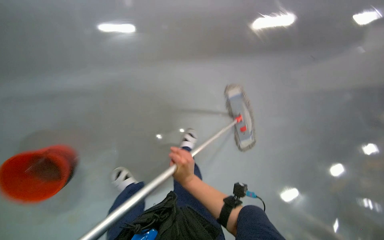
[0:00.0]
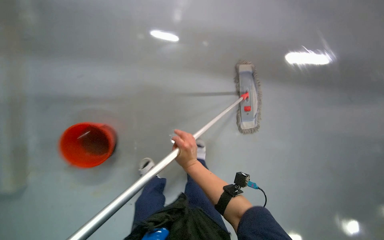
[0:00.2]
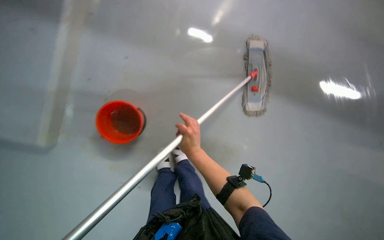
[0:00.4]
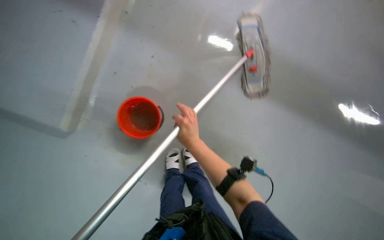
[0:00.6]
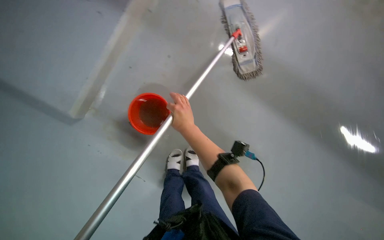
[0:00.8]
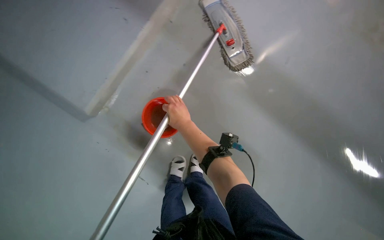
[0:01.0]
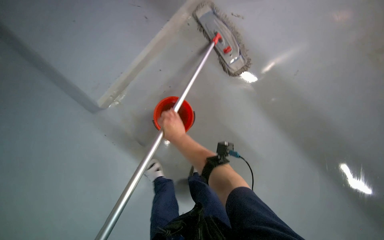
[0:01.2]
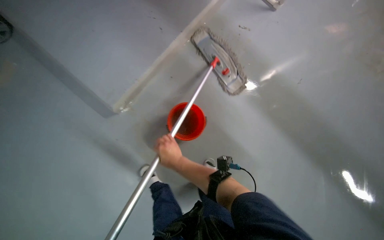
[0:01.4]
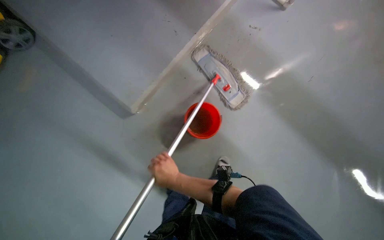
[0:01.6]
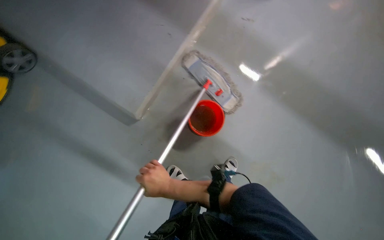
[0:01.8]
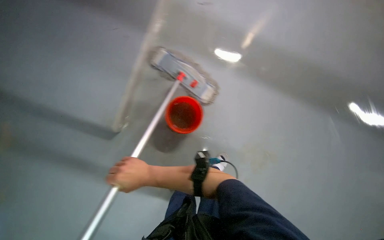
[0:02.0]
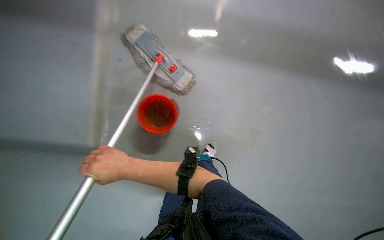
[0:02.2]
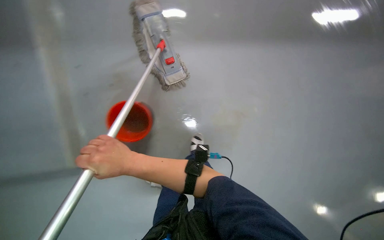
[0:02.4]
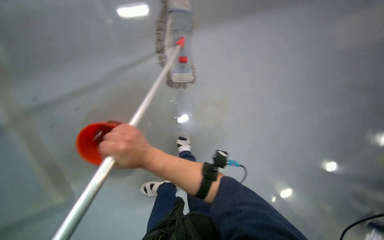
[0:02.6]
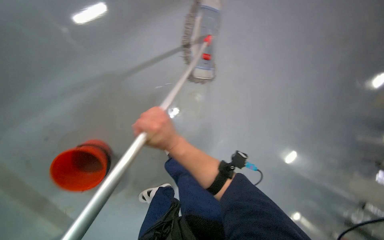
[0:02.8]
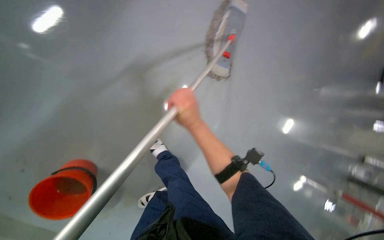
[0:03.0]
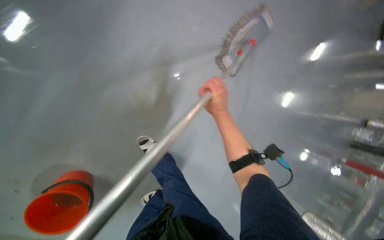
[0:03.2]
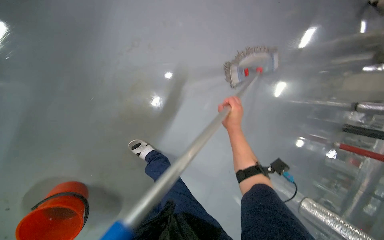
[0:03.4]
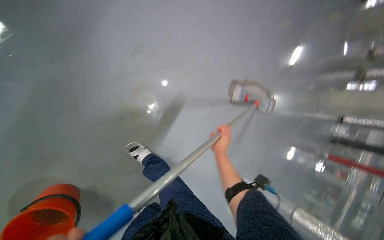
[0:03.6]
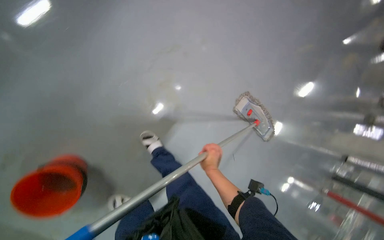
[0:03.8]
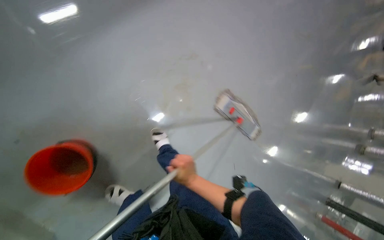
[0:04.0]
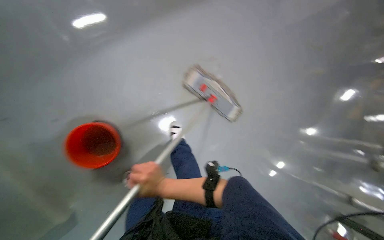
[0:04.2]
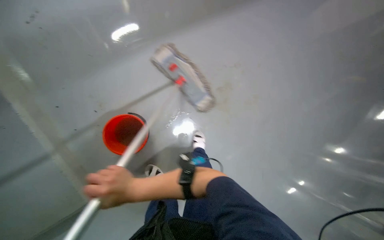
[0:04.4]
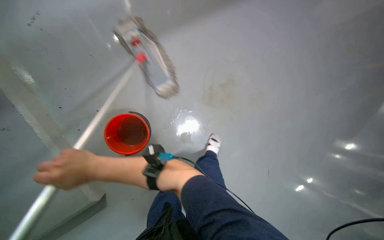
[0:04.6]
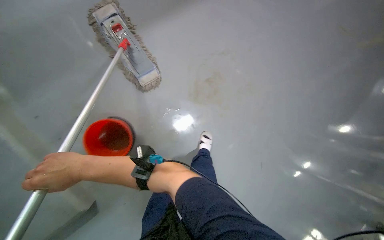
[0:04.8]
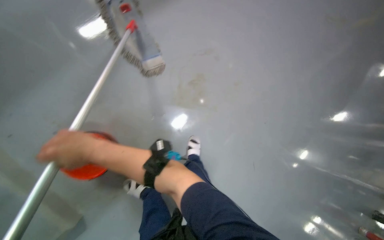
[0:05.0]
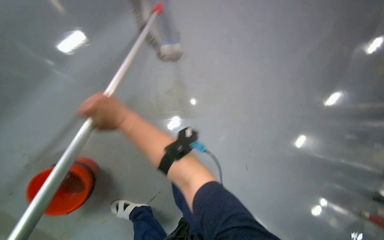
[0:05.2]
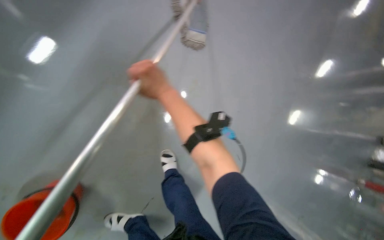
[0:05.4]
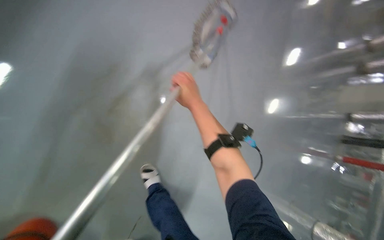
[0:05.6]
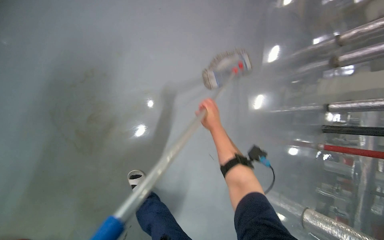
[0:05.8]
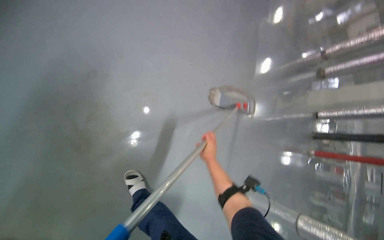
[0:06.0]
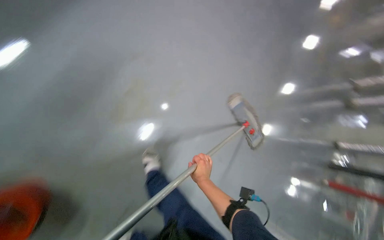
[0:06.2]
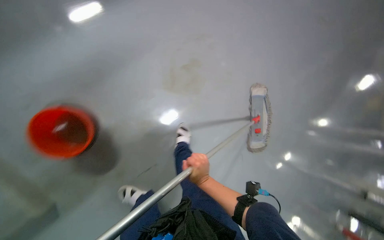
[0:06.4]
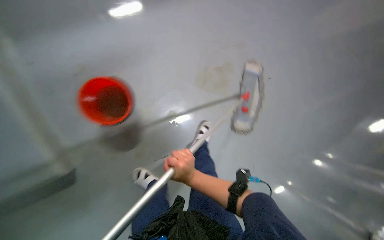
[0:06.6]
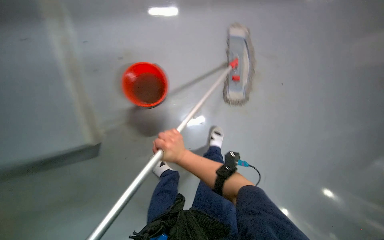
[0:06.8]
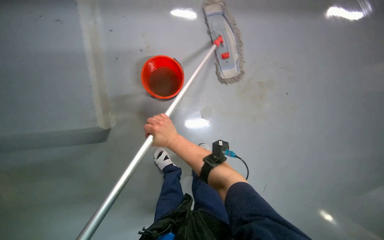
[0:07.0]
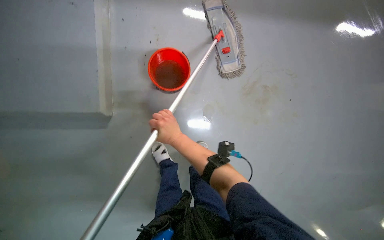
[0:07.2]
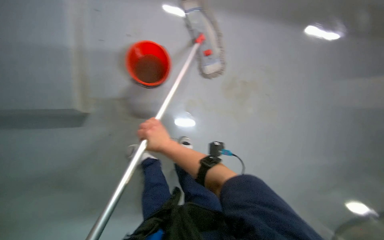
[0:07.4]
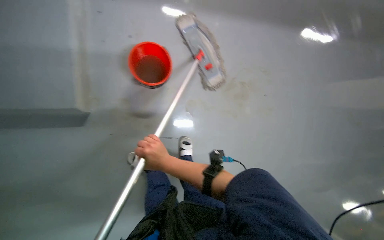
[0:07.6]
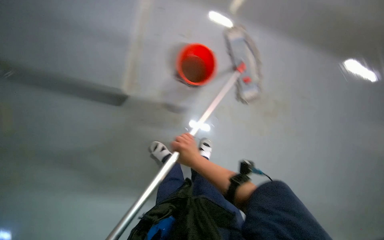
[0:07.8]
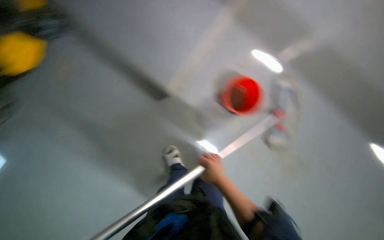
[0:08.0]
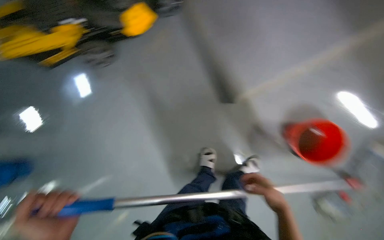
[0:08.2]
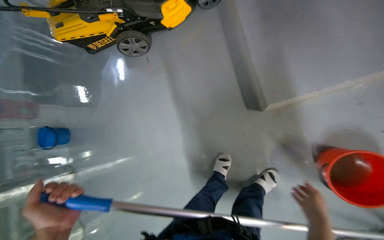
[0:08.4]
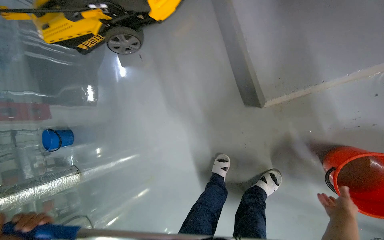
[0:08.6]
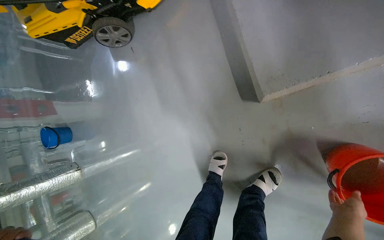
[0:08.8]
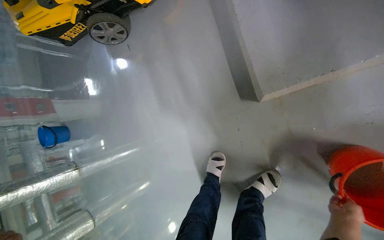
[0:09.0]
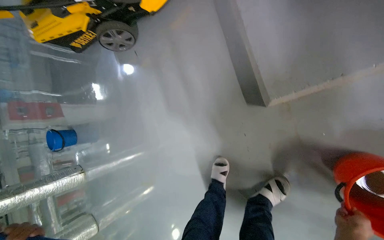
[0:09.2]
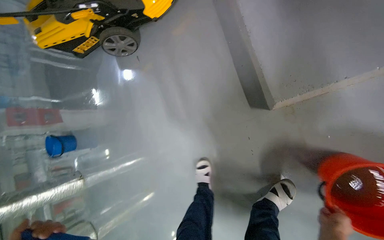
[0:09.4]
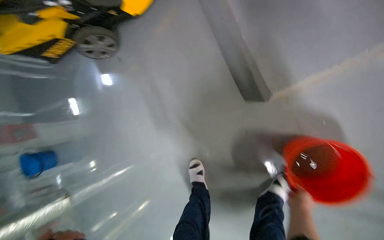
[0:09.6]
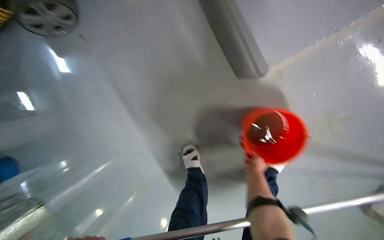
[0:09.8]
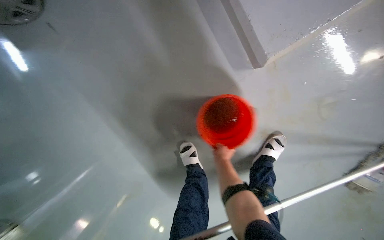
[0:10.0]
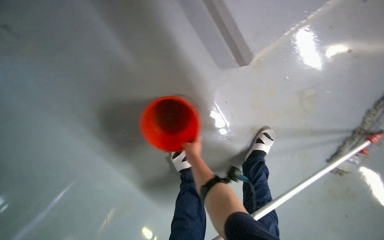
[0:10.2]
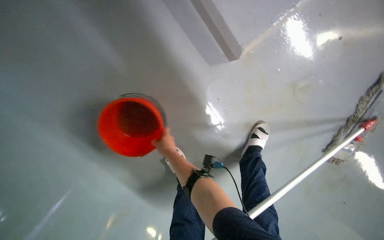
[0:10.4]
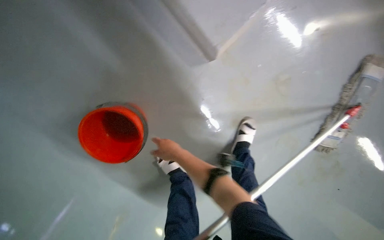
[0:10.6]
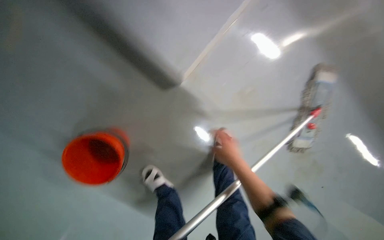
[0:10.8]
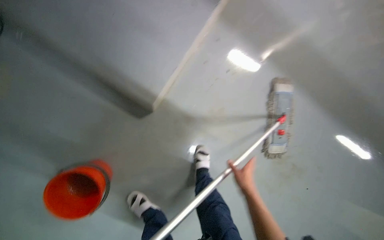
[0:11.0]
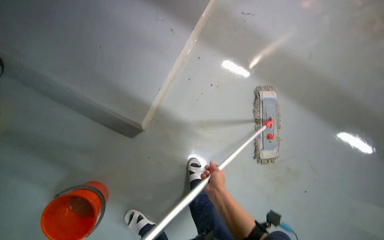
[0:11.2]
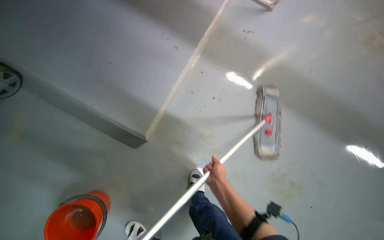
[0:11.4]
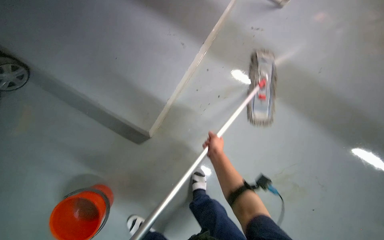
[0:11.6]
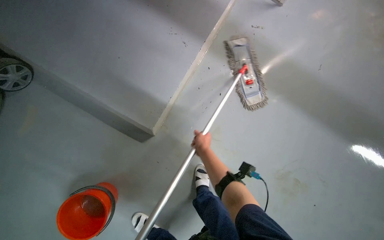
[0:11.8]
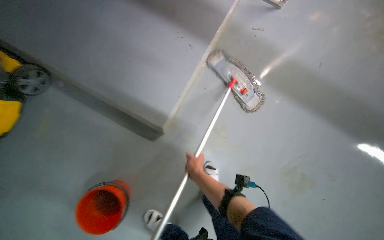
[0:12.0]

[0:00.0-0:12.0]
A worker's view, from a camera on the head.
Job: mopping floor.
The whole recording: Mopping floor. The worker mops the floor, occasionally wringing and adjusting the mop head.
0:00.0 to 0:01.6: The right hand travels up the picture and back again, some 10 cm each way.
0:01.6 to 0:03.0: The view pans to the right by roughly 20 degrees.
0:04.4 to 0:06.0: The head rotates approximately 35 degrees to the right.
0:06.0 to 0:07.6: The wearer moves approximately 50 cm. Everything in view rotates some 30 degrees clockwise.
0:07.6 to 0:09.0: The head travels some 40 cm. The head rotates approximately 80 degrees to the left.
0:09.0 to 0:10.4: The head rotates roughly 35 degrees to the right.
0:10.4 to 0:12.0: The wearer moves roughly 40 cm. The camera pitches upward, by about 20 degrees.

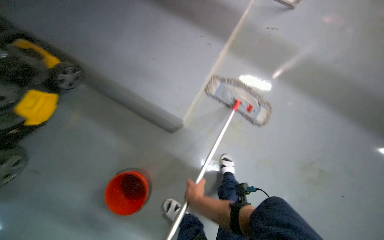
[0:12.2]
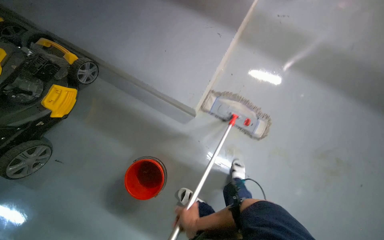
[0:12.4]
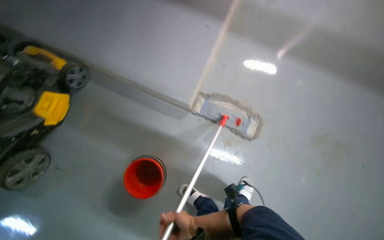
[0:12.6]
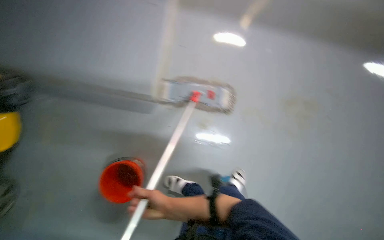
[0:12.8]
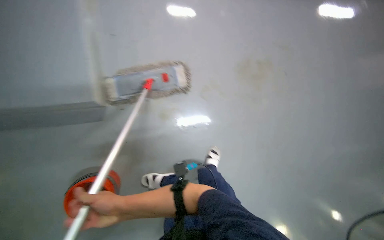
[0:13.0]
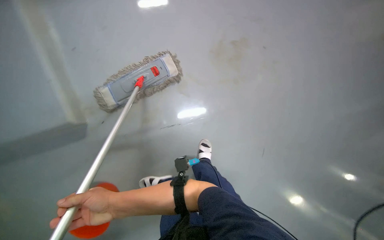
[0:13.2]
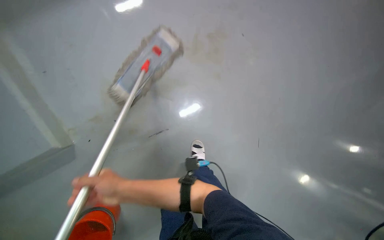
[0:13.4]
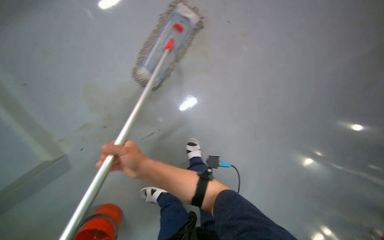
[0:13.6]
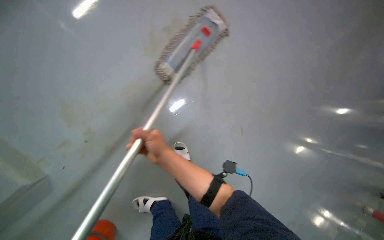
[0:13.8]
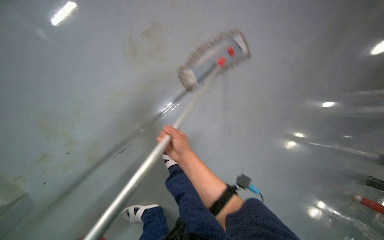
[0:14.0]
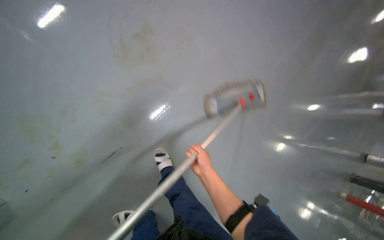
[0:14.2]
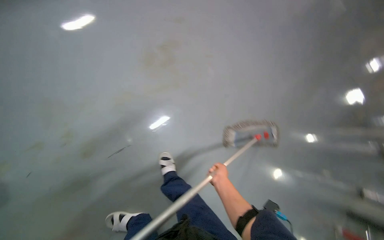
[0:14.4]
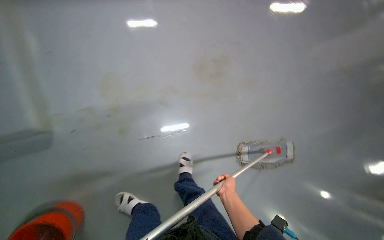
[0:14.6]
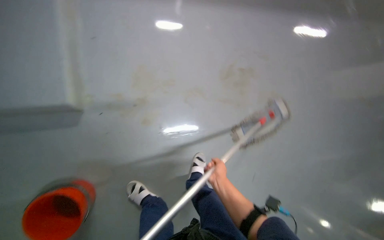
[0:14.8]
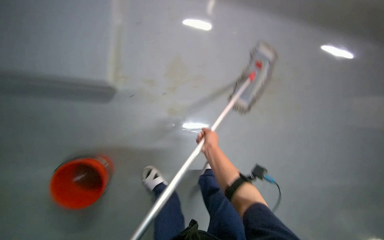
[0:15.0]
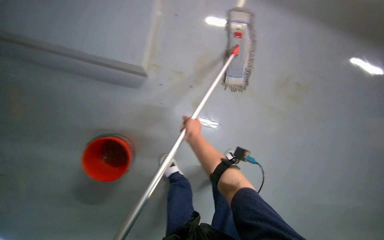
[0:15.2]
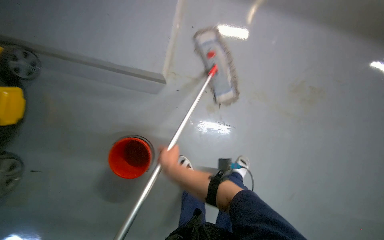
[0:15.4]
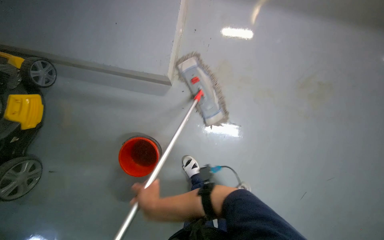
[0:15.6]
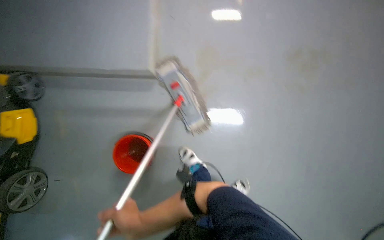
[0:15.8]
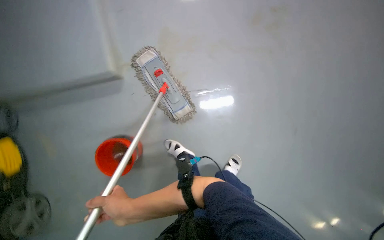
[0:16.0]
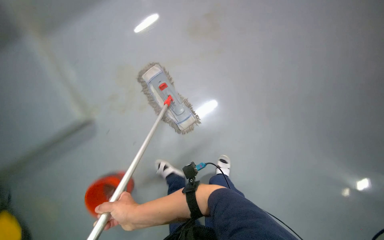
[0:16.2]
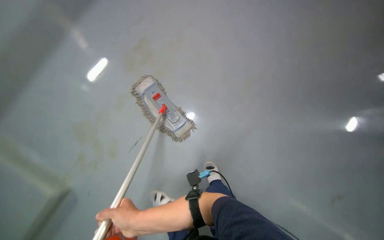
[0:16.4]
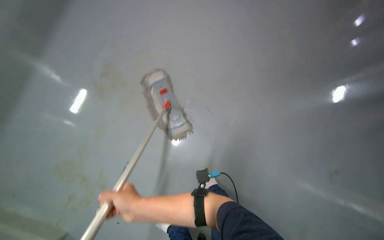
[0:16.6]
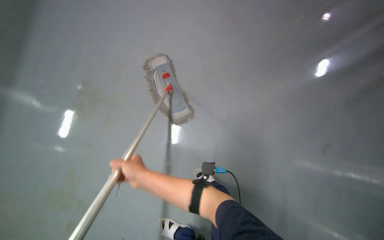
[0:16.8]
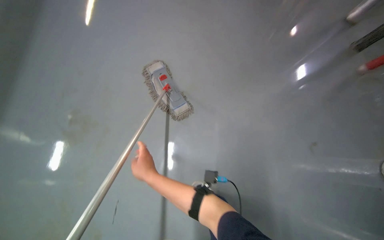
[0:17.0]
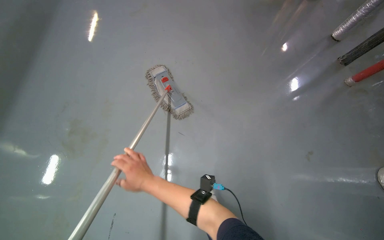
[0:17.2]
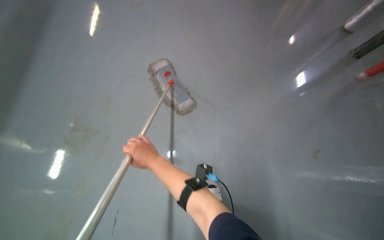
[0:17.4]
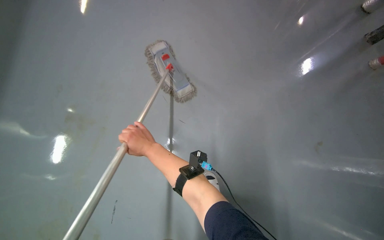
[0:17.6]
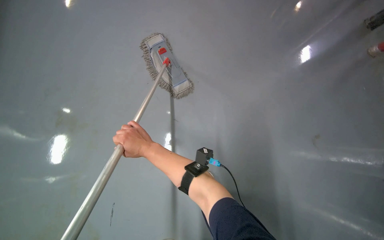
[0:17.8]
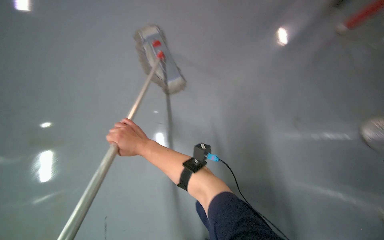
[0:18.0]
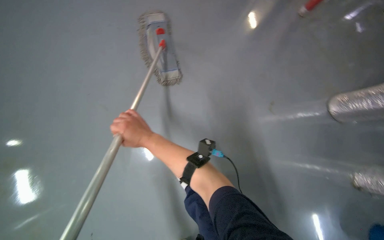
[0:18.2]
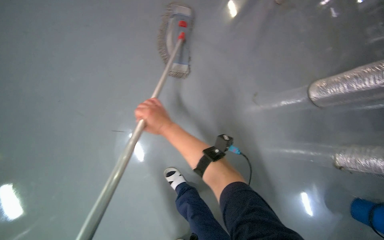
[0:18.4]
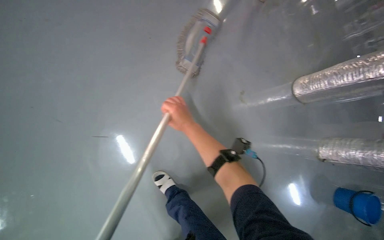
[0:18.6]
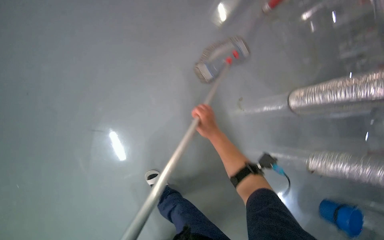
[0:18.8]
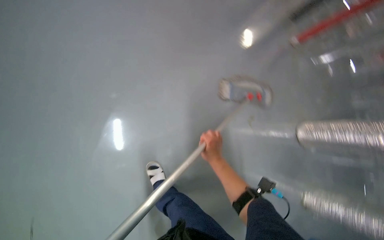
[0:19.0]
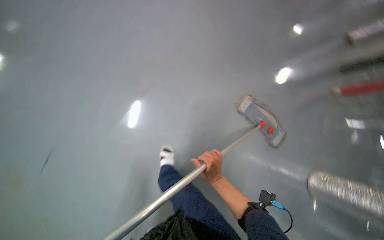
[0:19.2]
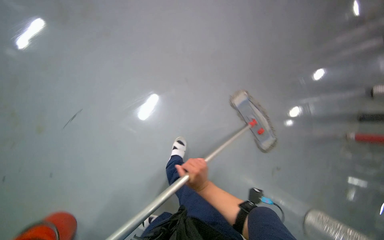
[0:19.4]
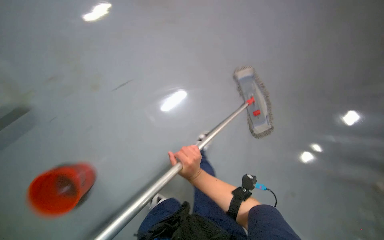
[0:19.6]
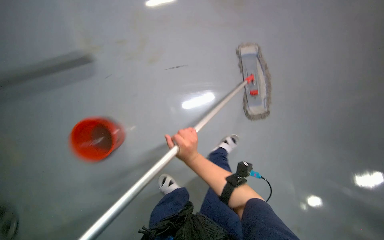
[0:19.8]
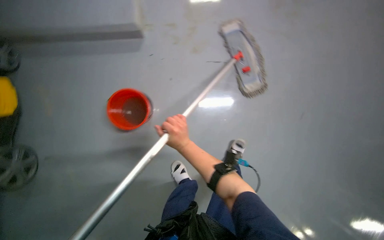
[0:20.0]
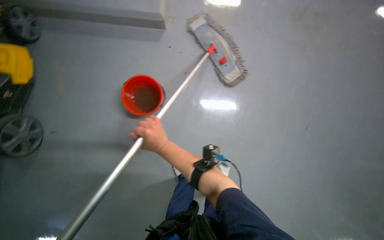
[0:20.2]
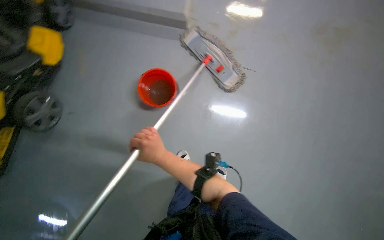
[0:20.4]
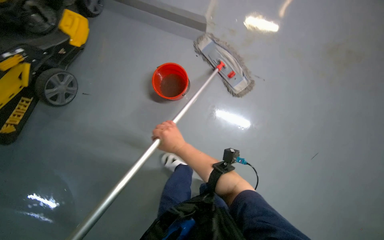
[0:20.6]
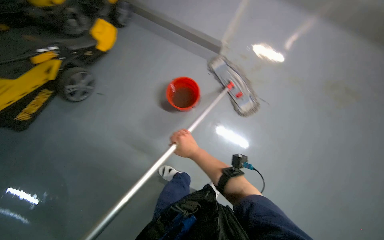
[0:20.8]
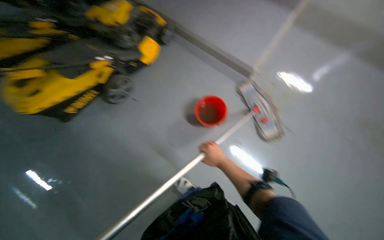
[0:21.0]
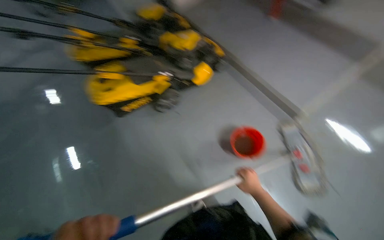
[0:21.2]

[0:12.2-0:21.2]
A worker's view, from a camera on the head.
Job: mopping floor.
The whole recording: Mopping floor. The worker mops the floor, occasionally wringing and adjusting the mop head.
0:12.2 to 0:13.8: The scene turns roughly 45 degrees counterclockwise in the picture.
0:13.8 to 0:15.2: The camera travels about 40 cm. The camera pitches upward, by some 15 degrees. The scene rotates clockwise by approximately 40 degrees.
0:15.2 to 0:16.6: The camera is carried roughly 50 cm.
0:18.2 to 0:19.8: Everything in view rotates roughly 45 degrees clockwise.
0:19.8 to 0:21.2: The camera is aimed some 25 degrees further to the left. The wearer looks some 25 degrees further upward.
